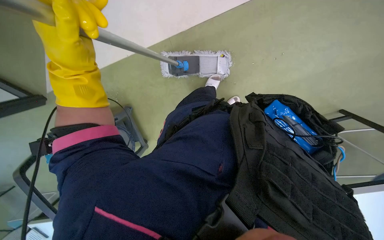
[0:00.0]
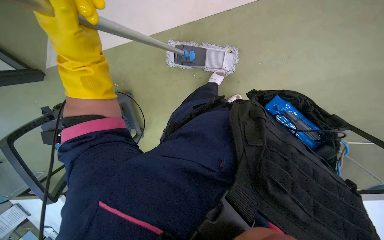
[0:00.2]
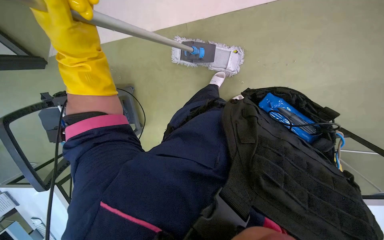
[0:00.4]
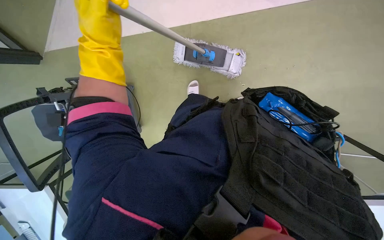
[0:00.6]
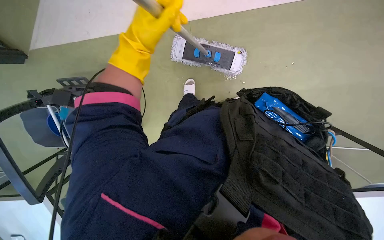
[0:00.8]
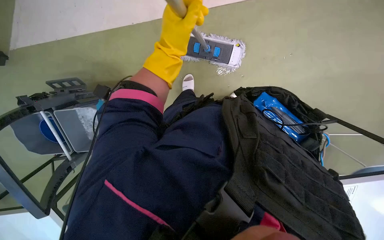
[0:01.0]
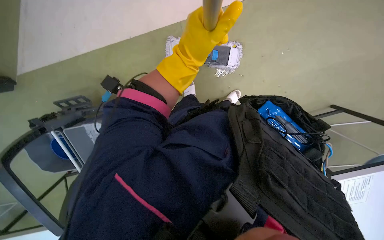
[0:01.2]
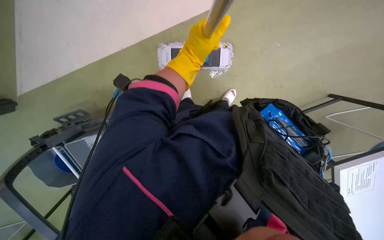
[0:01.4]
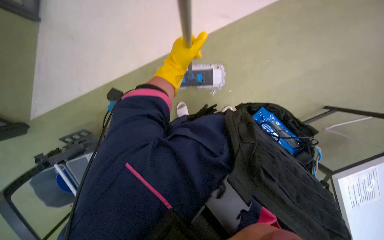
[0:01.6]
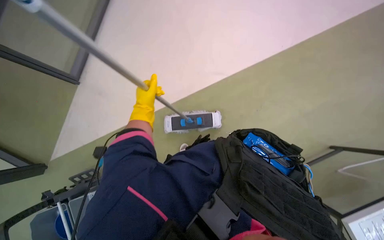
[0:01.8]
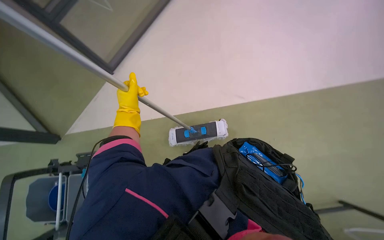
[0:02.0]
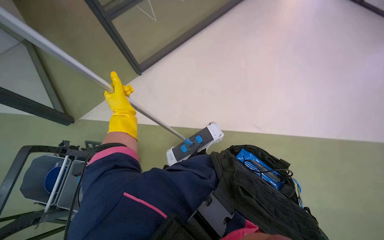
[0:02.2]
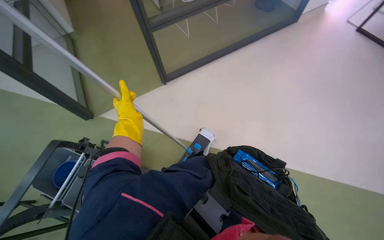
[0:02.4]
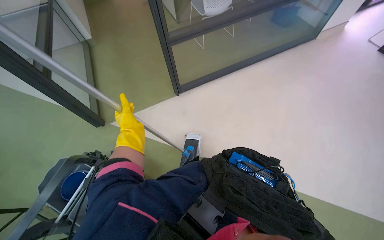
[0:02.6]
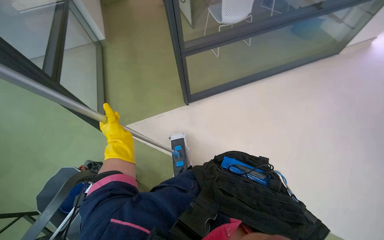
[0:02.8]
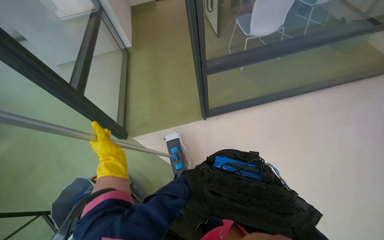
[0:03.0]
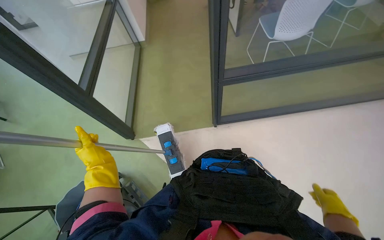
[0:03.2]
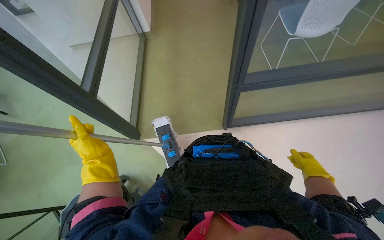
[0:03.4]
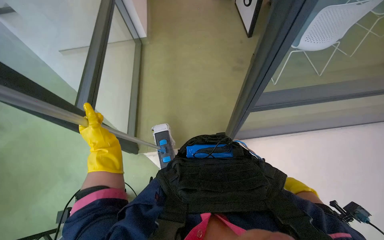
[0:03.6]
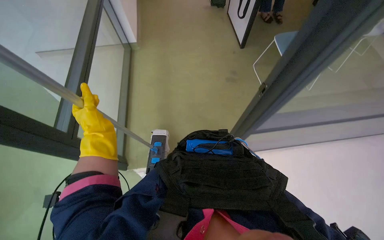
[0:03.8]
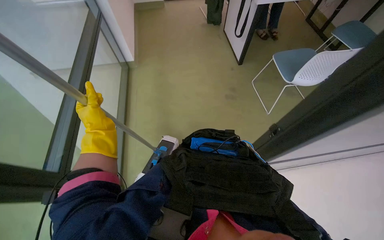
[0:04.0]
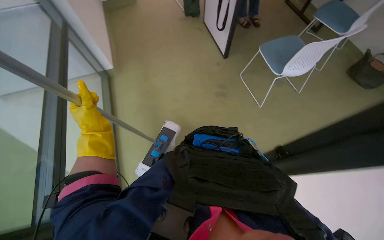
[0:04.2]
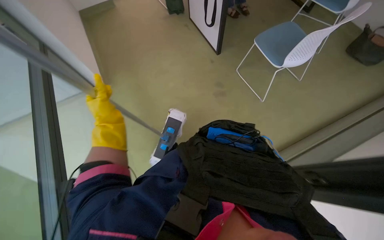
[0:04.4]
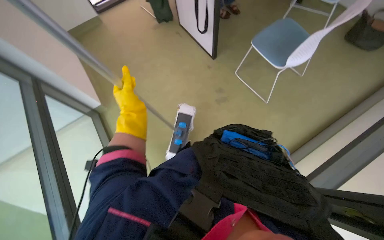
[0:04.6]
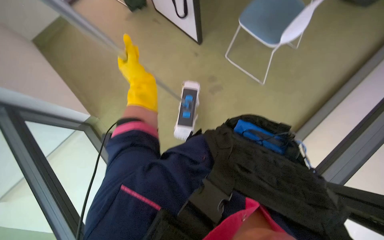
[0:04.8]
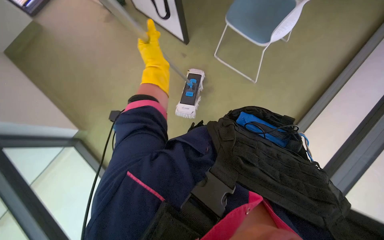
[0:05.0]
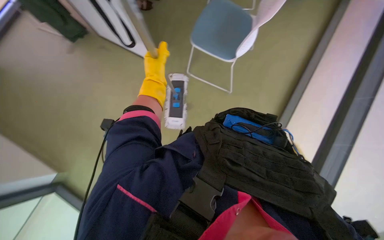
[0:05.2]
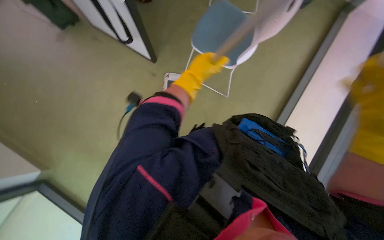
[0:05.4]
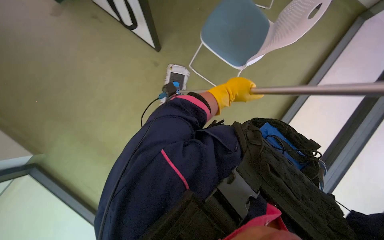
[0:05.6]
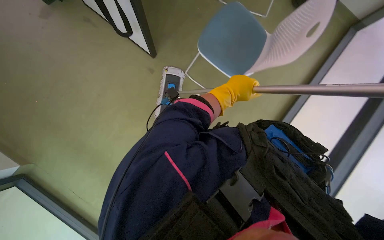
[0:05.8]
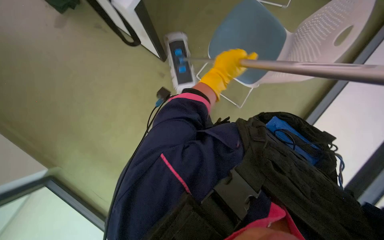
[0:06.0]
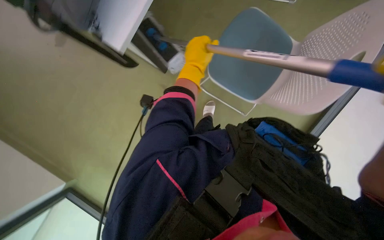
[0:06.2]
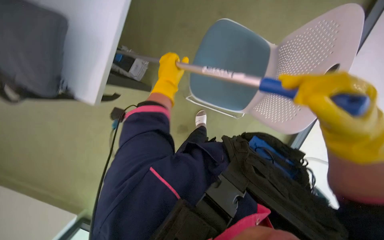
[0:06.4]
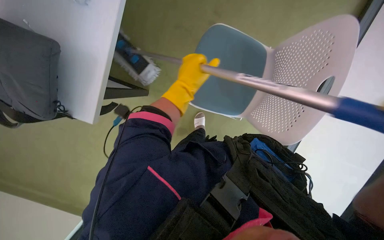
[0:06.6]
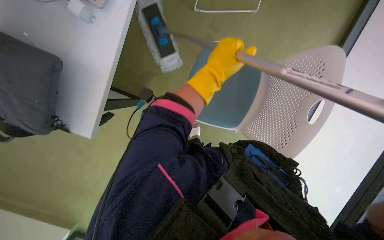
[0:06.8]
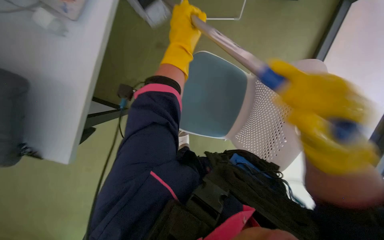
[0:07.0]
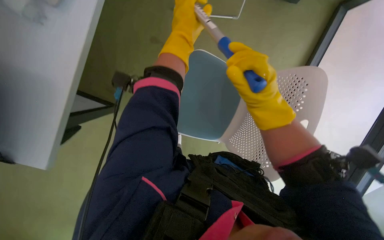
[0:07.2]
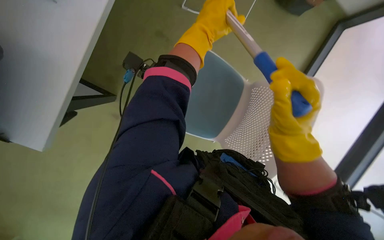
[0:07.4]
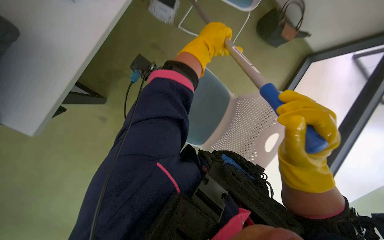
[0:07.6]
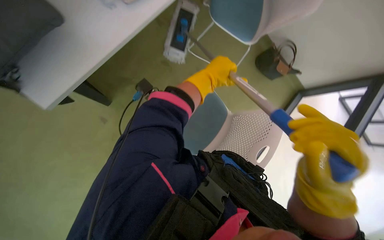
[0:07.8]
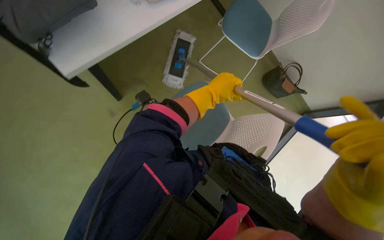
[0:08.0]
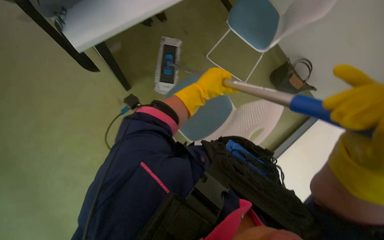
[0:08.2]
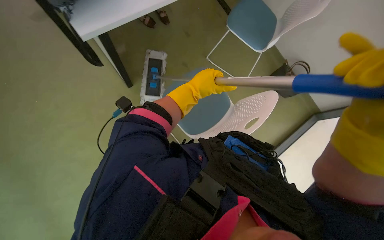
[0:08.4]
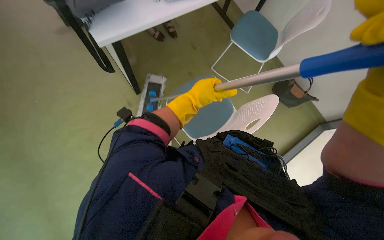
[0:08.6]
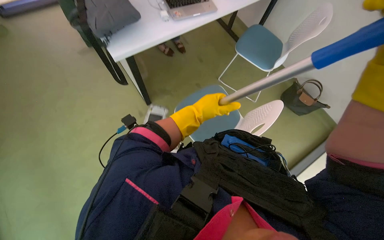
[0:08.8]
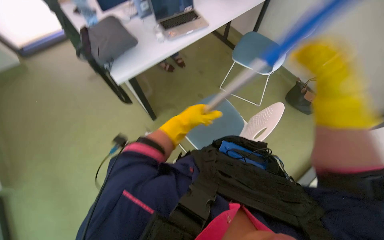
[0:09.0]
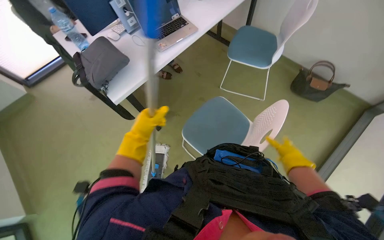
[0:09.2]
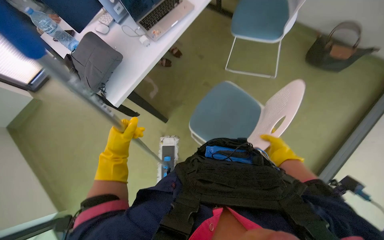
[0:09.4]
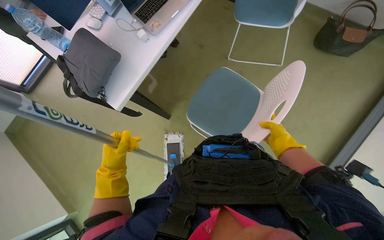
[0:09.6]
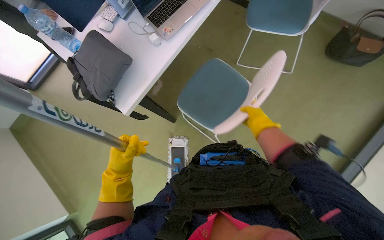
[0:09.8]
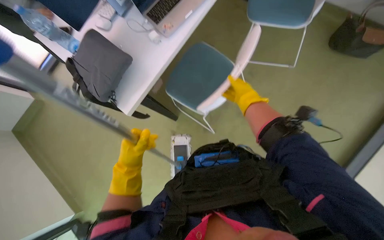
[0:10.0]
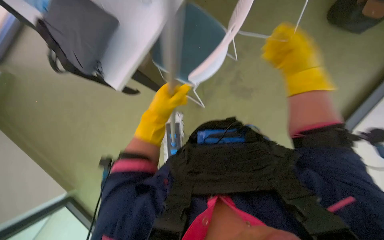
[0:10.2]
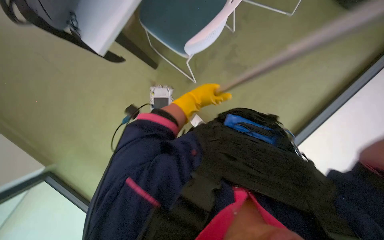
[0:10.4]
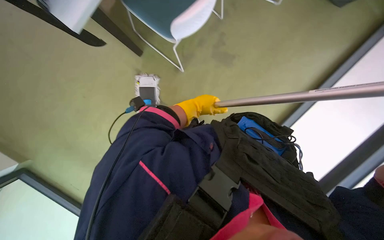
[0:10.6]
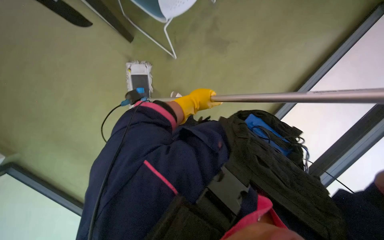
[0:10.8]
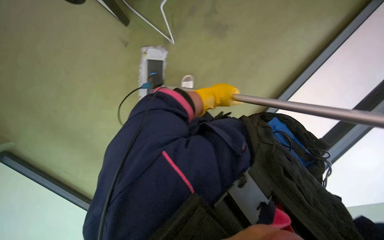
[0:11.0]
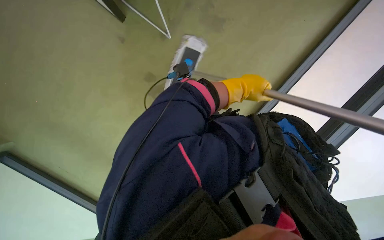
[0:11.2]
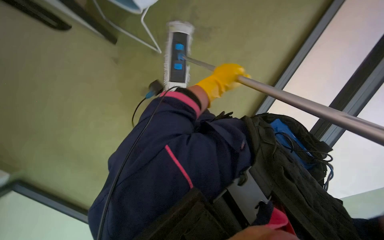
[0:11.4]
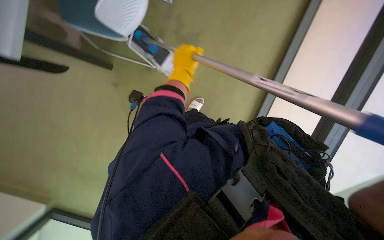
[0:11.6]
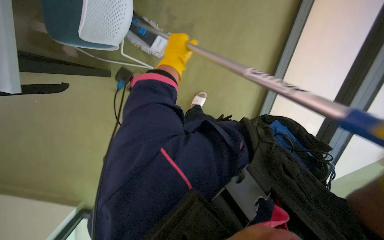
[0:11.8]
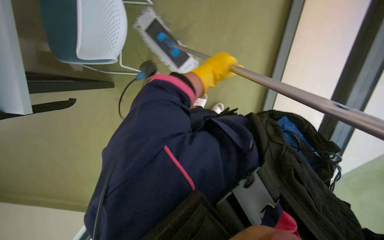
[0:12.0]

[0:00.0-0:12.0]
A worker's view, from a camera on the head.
Job: mopping floor.
The whole recording: Mopping office floor. The worker mops the office floor with a flat mop, periodically wringing it in a bucket.
0:00.0 to 0:01.6: The left hand is displaced farther from the camera and to the right by approximately 15 cm.
0:01.6 to 0:03.0: The left hand heads to the left, covering some 10 cm.
0:03.0 to 0:04.4: The left hand heads up the picture, covering approximately 20 cm.
0:06.0 to 0:07.6: The camera is aimed roughly 15 degrees further to the right. The view tilts some 15 degrees upward. The left hand moves up the picture, about 20 cm, and travels to the left and back again, roughly 15 cm each way.
0:07.6 to 0:09.0: The view tips upward by approximately 20 degrees. The left hand shifts some 15 cm farther from the camera.
0:09.0 to 0:10.4: The view tilts some 20 degrees downward. The left hand reaches some 15 cm to the left, then returns.
0:10.4 to 0:12.0: The left hand goes left and right, some 20 cm each way, reversing 2 times.

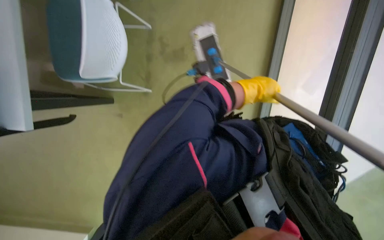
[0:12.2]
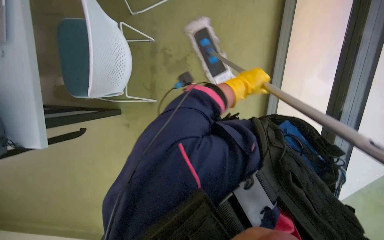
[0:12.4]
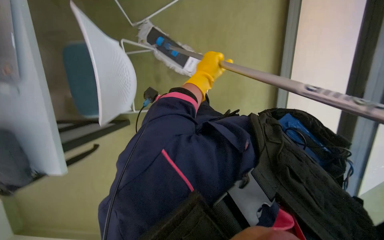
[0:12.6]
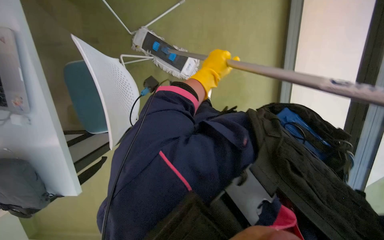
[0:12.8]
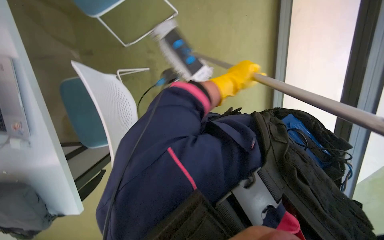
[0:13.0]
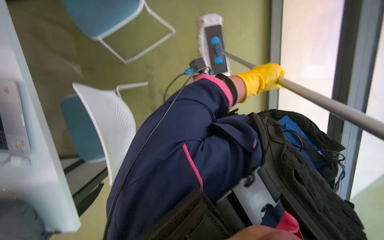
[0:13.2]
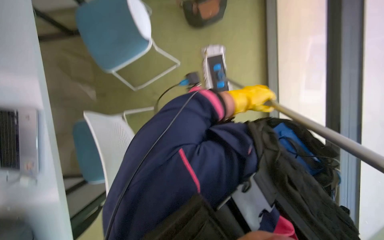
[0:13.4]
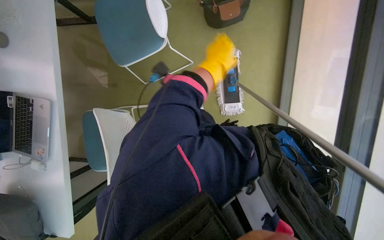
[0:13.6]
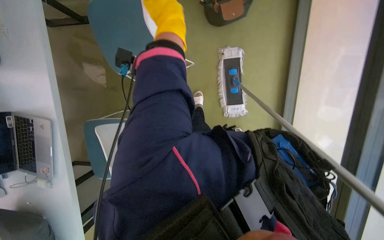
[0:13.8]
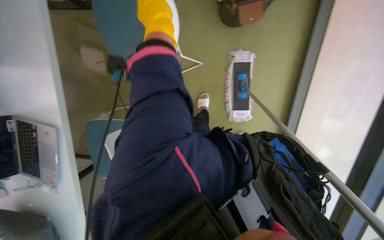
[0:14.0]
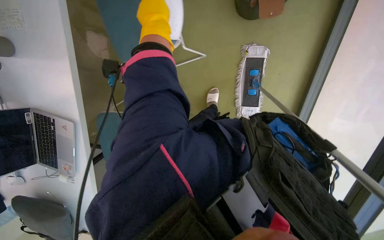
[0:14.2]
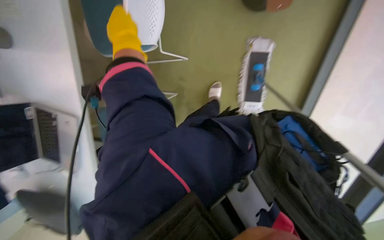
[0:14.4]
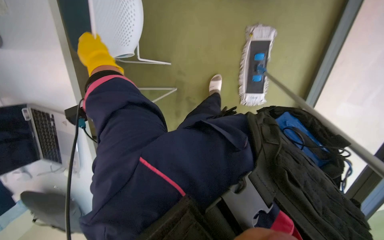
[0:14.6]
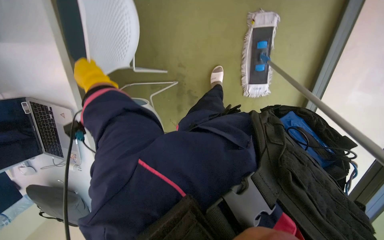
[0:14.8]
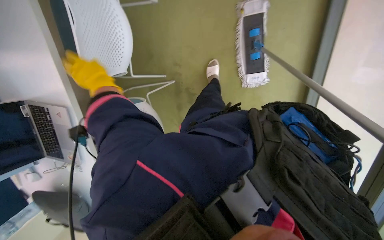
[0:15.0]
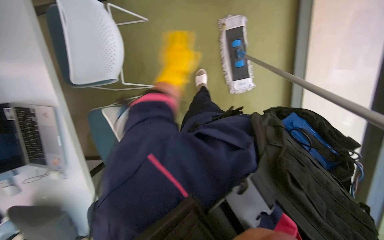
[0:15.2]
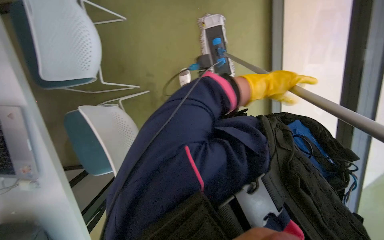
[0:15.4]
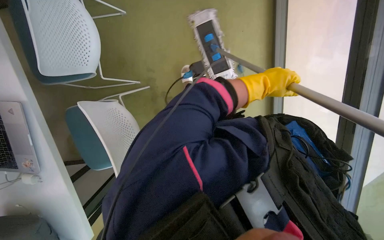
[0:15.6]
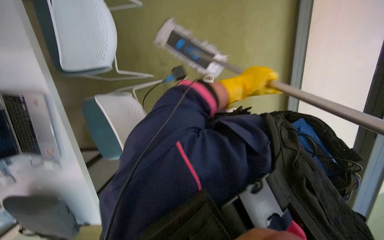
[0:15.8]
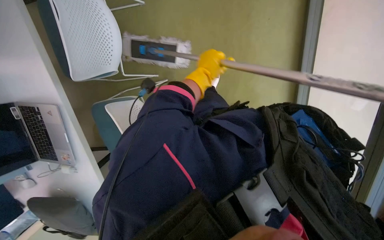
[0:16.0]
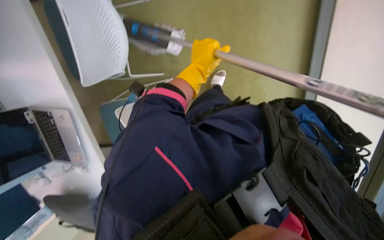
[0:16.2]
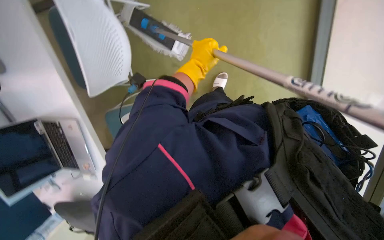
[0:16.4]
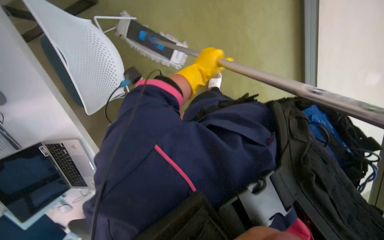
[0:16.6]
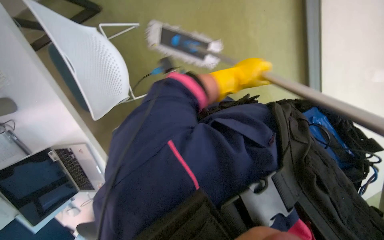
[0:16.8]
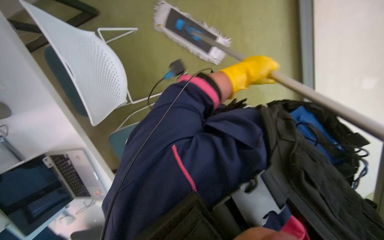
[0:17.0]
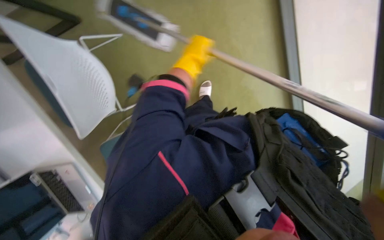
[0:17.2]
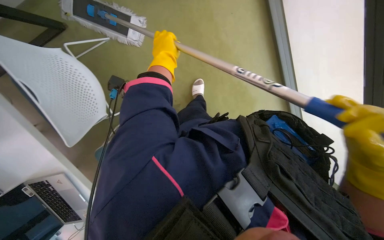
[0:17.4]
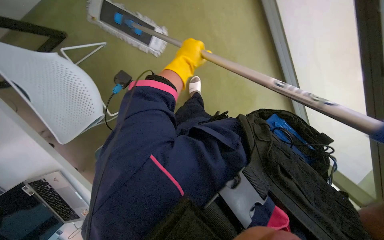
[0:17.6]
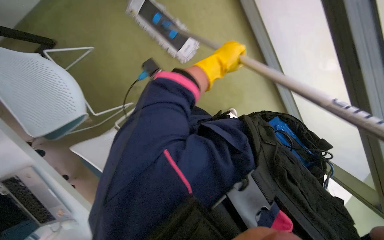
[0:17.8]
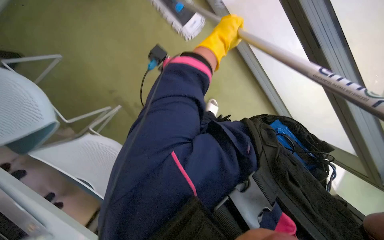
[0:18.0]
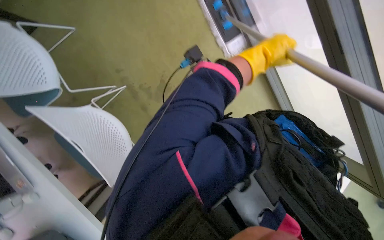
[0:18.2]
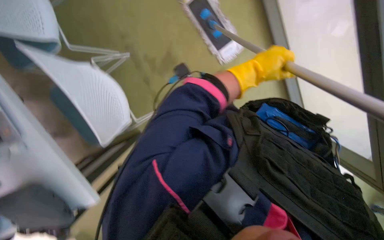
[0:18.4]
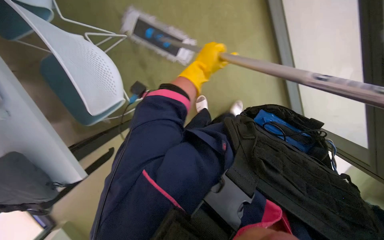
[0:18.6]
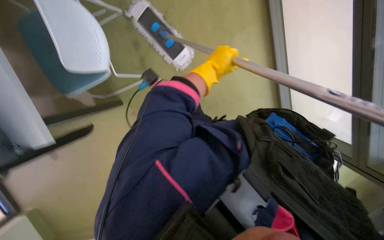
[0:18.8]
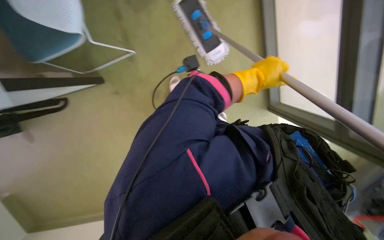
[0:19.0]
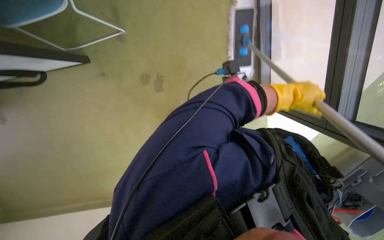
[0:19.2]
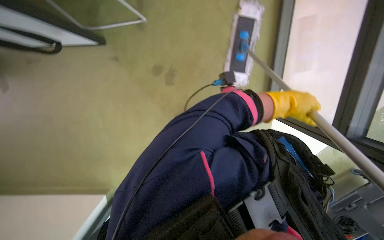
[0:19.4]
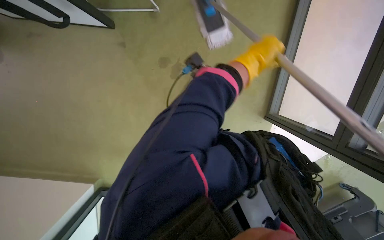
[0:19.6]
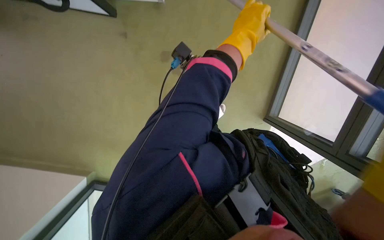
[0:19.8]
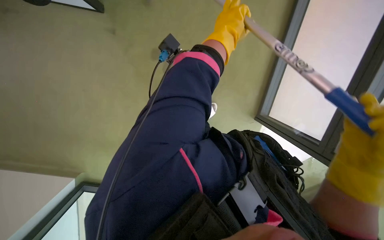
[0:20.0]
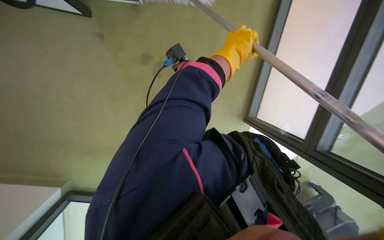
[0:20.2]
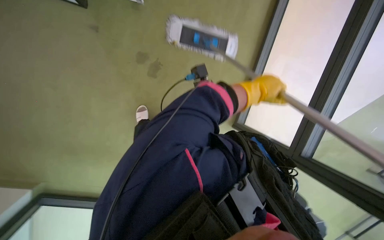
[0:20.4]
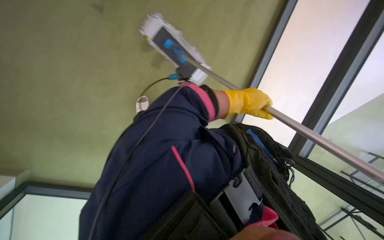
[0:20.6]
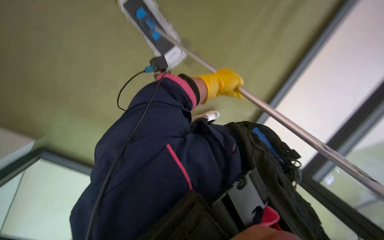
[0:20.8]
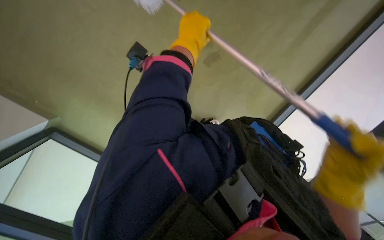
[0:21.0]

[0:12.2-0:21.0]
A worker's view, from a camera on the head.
Job: mopping floor.
The whole recording: Mopping office floor. The worker mops the office floor with a flat mop, periodically wringing it in a bucket.
0:12.2 to 0:13.6: The view tips upward by about 20 degrees. The left hand swings left and right, approximately 20 cm each way, with 2 reversals.
0:13.6 to 0:15.2: The left hand moves to the left, about 15 cm.
0:15.2 to 0:16.6: The left hand goes to the right and returns, approximately 30 cm each way.
0:16.6 to 0:18.0: The left hand moves left and right over about 25 cm, changing direction 2 times.
0:18.0 to 0:19.6: The scene rotates clockwise by some 40 degrees.
0:19.6 to 0:21.0: The camera sweeps to the right, by roughly 25 degrees.
